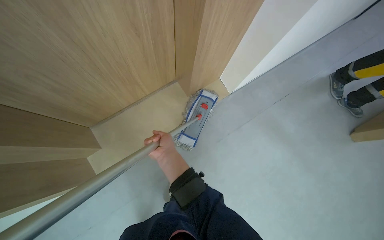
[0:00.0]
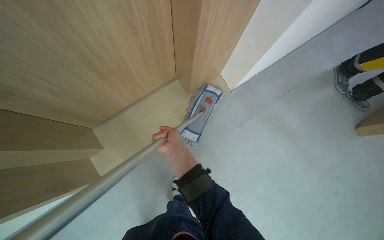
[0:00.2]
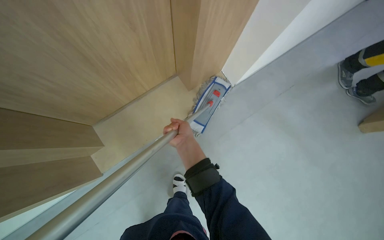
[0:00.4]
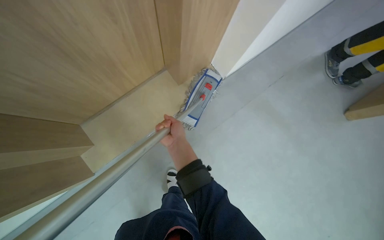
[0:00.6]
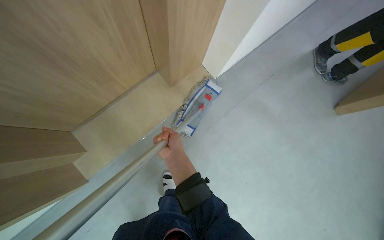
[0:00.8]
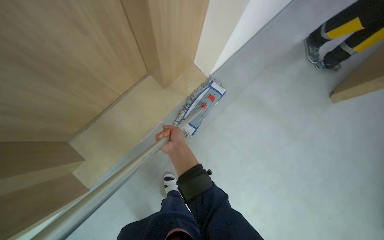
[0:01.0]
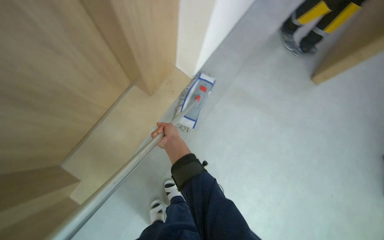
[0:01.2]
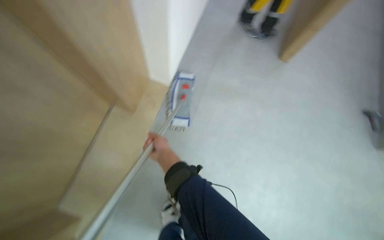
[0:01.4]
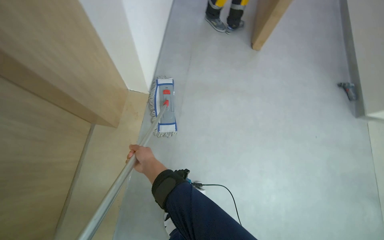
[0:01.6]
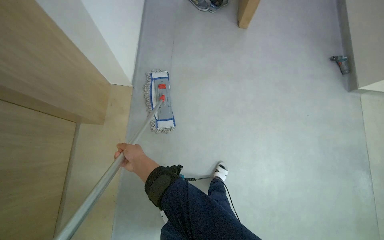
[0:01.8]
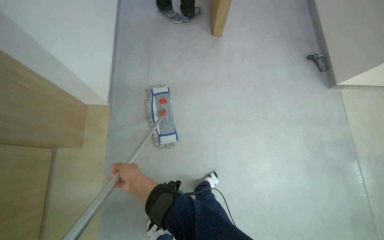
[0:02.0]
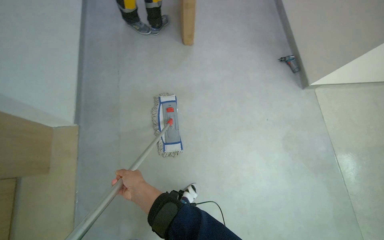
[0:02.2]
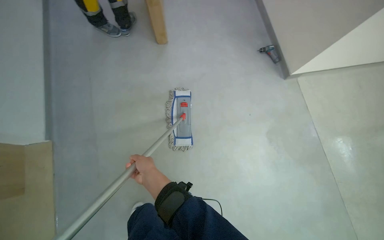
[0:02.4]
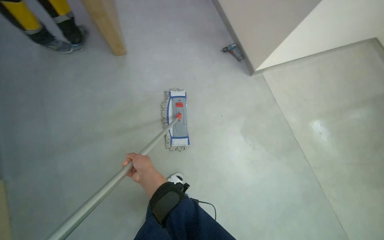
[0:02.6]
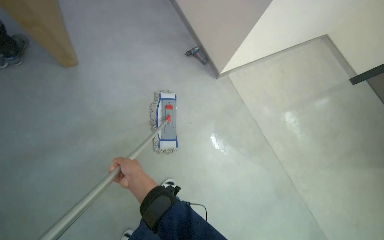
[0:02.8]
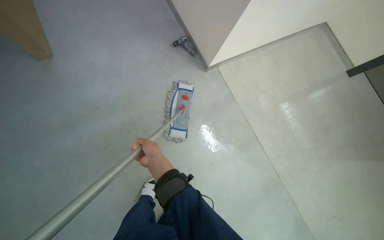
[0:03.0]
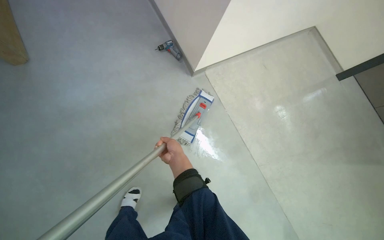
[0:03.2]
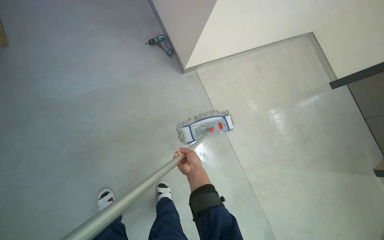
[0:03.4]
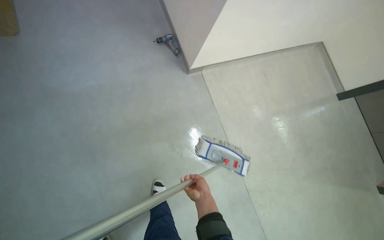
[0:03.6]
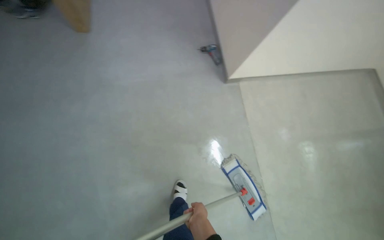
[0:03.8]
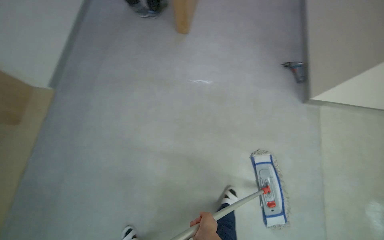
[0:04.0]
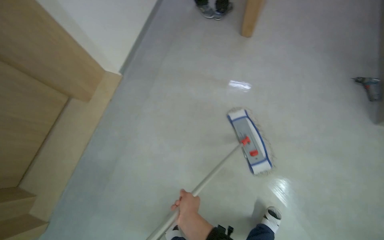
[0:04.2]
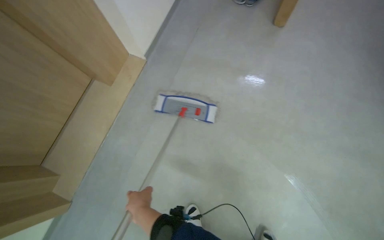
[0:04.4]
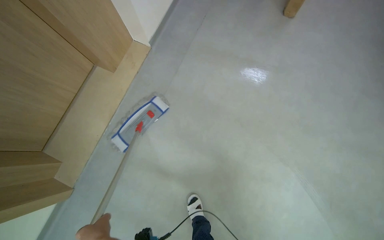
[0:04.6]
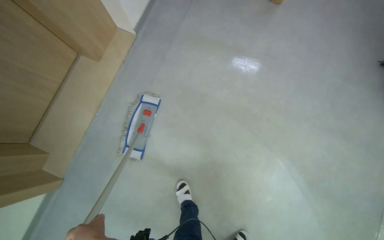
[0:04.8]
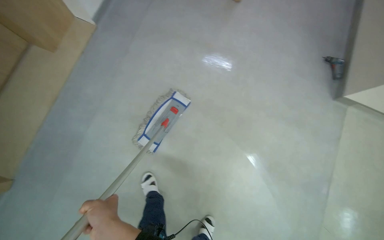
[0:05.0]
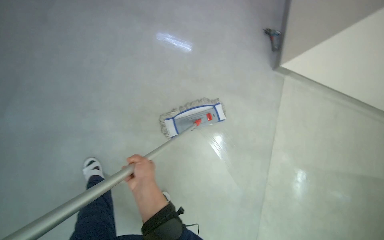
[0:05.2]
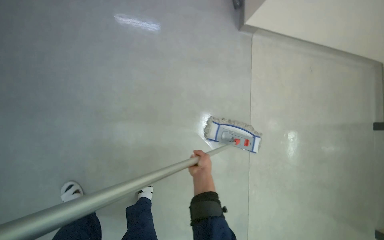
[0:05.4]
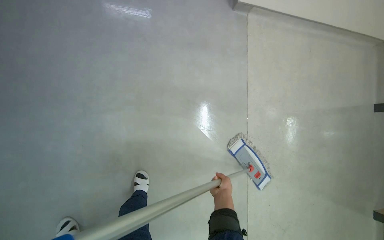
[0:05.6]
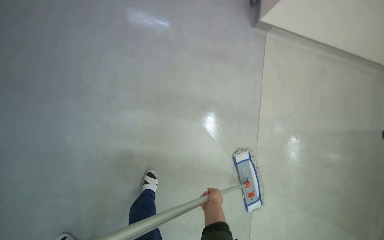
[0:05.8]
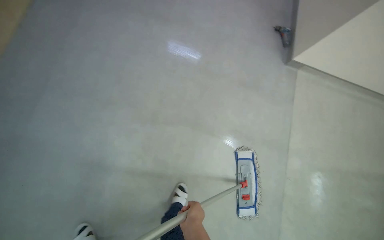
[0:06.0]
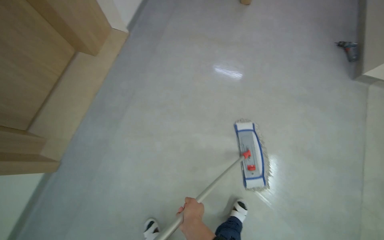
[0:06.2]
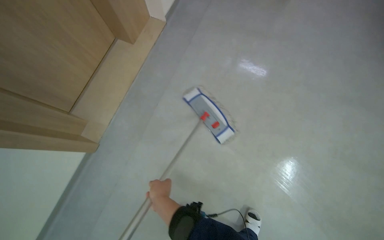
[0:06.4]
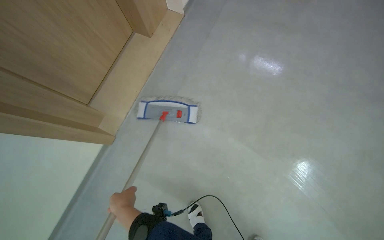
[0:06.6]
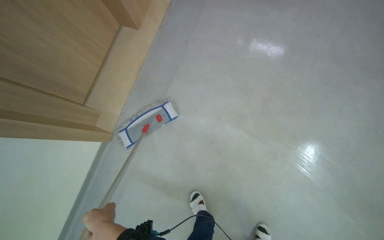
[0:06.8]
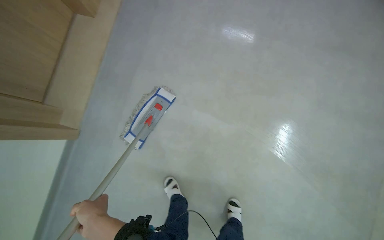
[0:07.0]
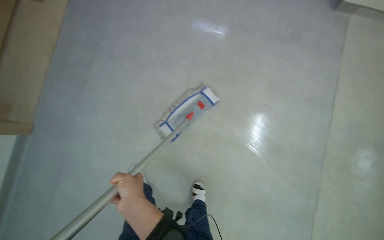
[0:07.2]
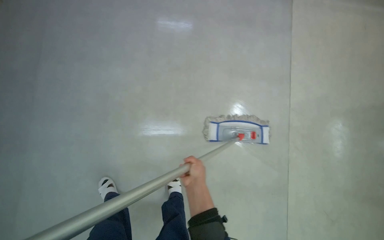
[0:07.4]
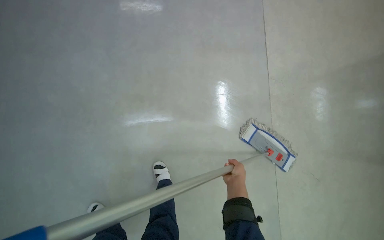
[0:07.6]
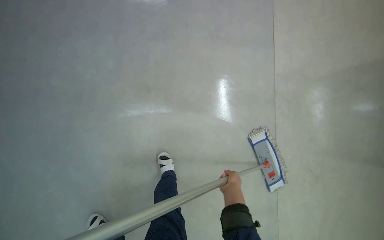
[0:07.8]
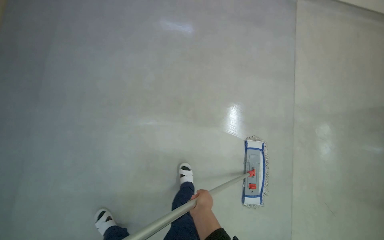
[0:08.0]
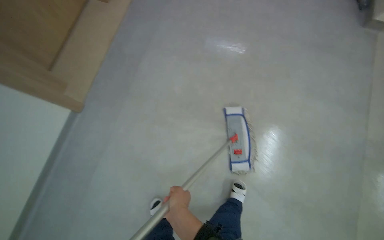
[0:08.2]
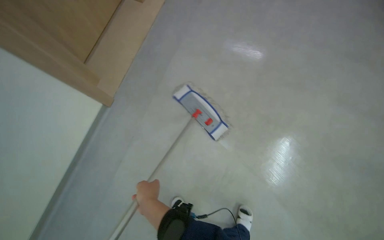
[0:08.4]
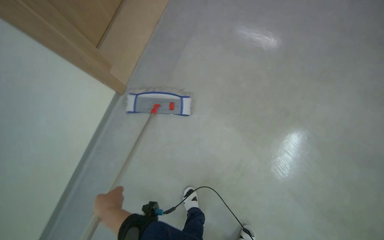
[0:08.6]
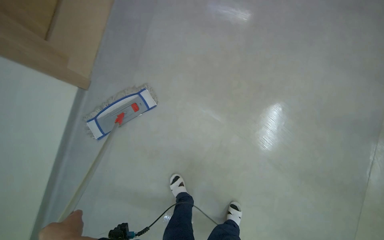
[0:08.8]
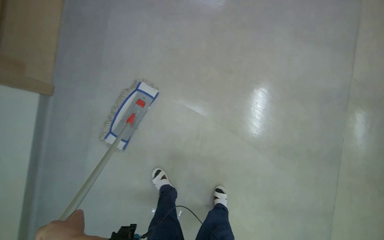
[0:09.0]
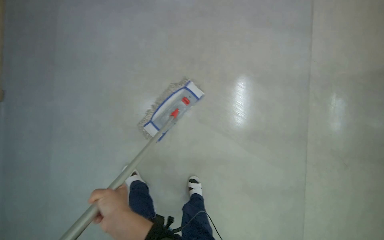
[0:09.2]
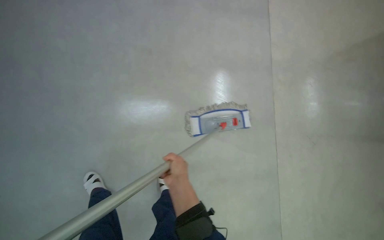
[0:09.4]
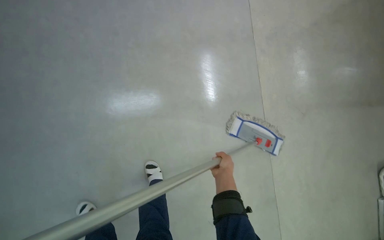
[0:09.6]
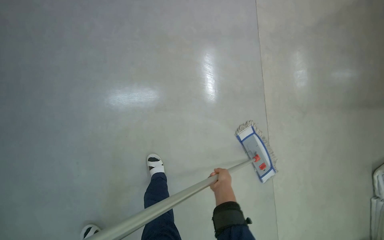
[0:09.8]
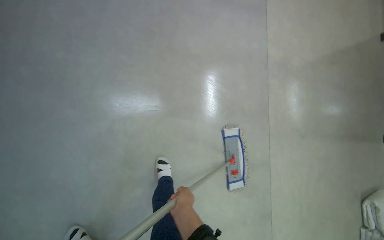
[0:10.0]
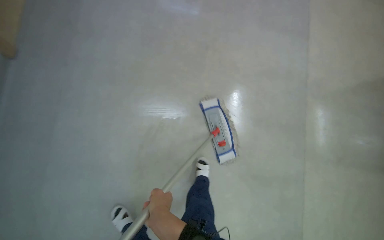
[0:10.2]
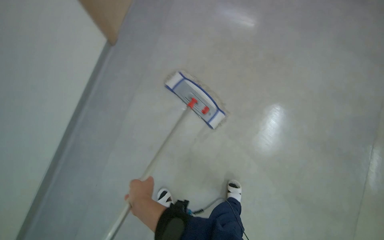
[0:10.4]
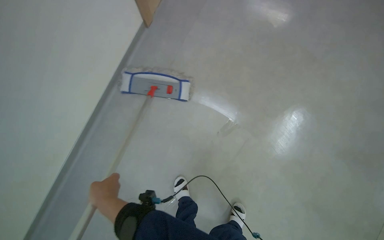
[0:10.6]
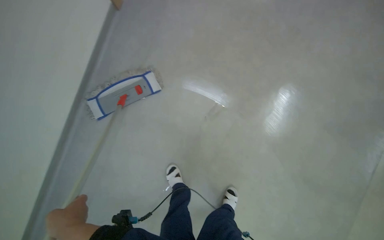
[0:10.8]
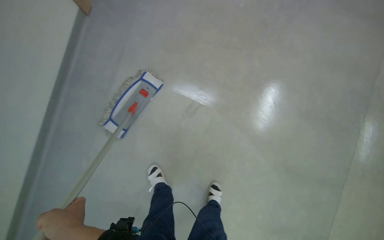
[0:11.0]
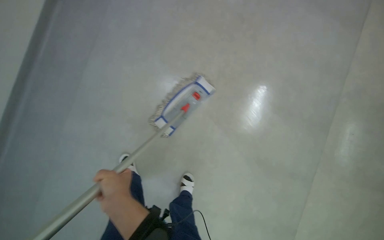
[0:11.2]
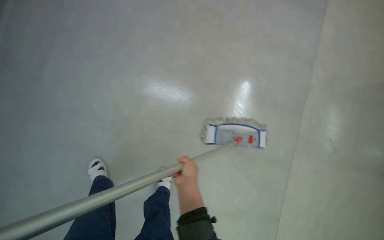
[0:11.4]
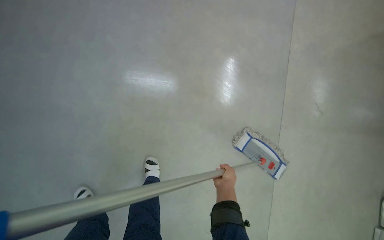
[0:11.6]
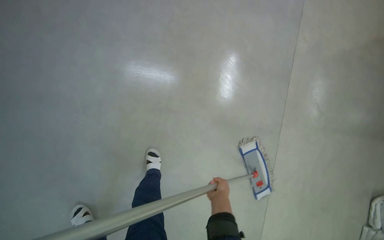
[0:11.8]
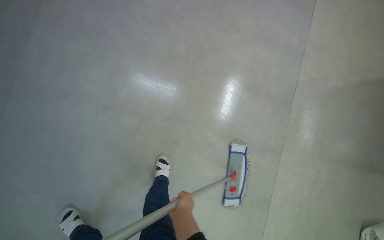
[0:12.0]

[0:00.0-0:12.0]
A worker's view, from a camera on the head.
Job: mopping floor.
The whole recording: Mopping hallway floor. The worker mops the hallway floor with a flat mop, periodically dipping and wringing it in a bucket.
0:00.0 to 0:01.6: The wearer looks about 50 degrees further to the right.
0:01.6 to 0:03.0: The head travels approximately 70 cm. The wearer's head swings some 40 degrees to the right.
0:07.6 to 0:09.0: The view swings approximately 30 degrees to the left. The camera pitches downward, by some 15 degrees.
0:10.4 to 0:12.0: The head turns to the right by roughly 15 degrees. The right hand heads down the picture, covering some 30 cm, and moves approximately 70 cm to the right and comes back.

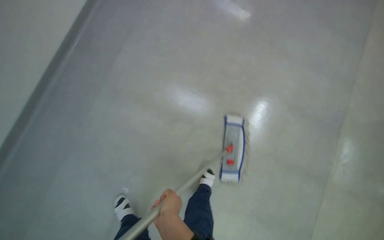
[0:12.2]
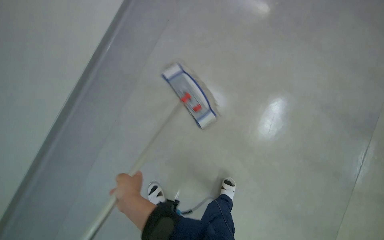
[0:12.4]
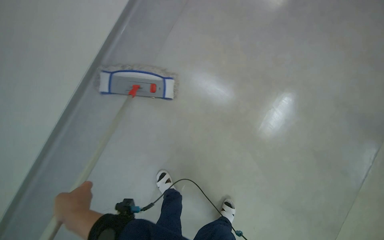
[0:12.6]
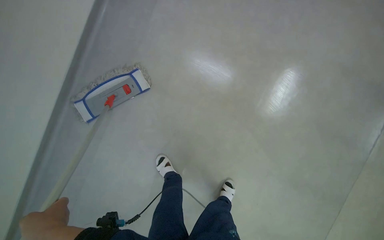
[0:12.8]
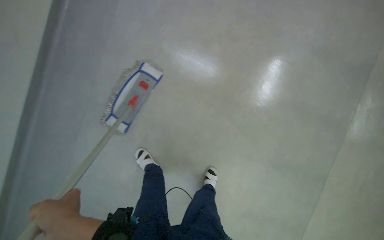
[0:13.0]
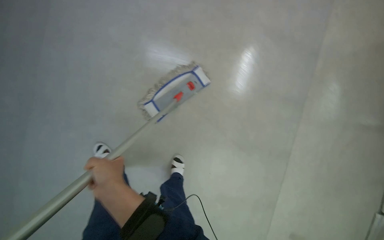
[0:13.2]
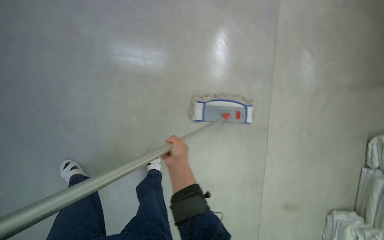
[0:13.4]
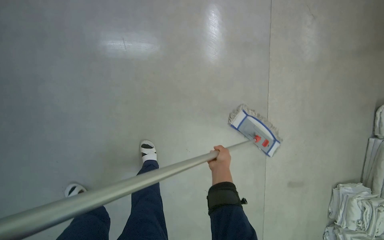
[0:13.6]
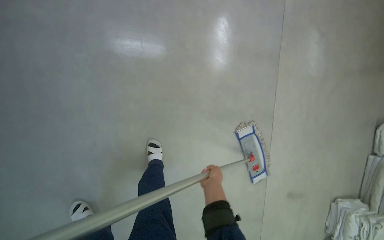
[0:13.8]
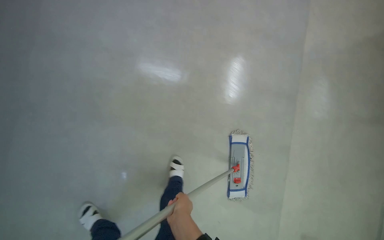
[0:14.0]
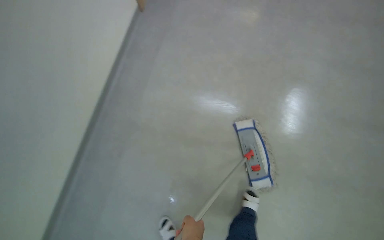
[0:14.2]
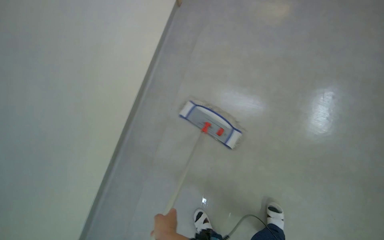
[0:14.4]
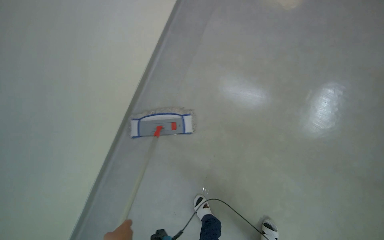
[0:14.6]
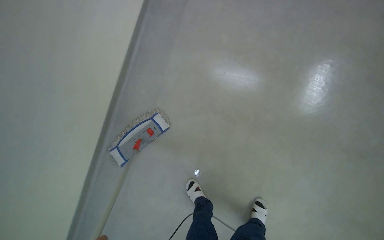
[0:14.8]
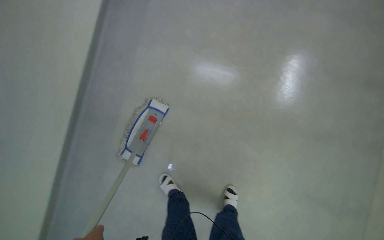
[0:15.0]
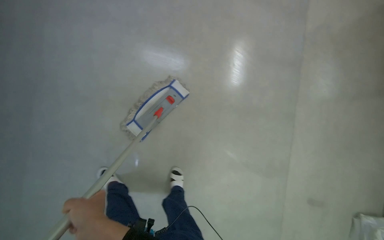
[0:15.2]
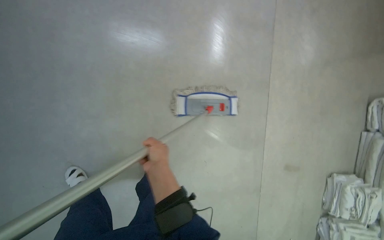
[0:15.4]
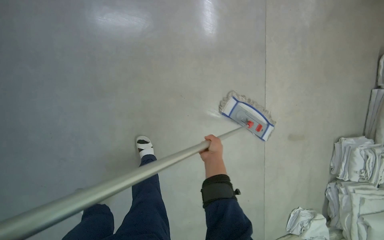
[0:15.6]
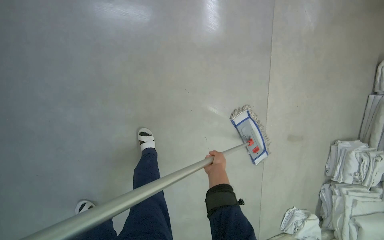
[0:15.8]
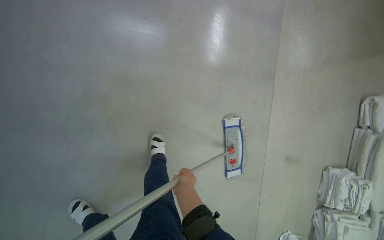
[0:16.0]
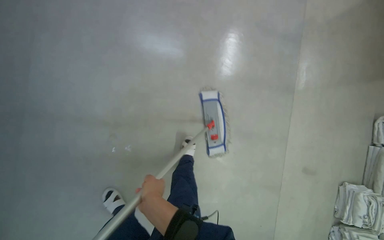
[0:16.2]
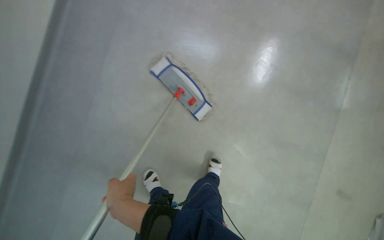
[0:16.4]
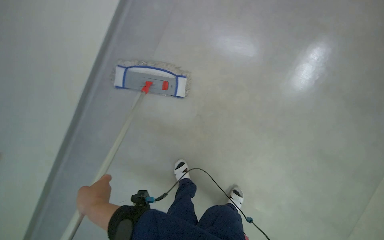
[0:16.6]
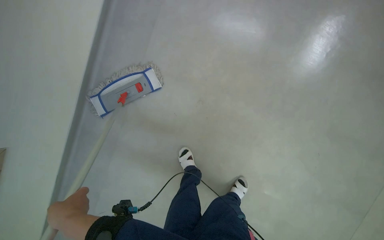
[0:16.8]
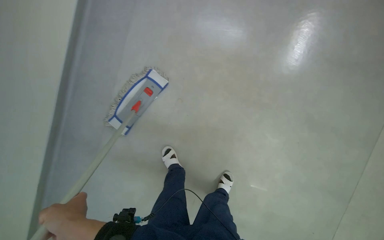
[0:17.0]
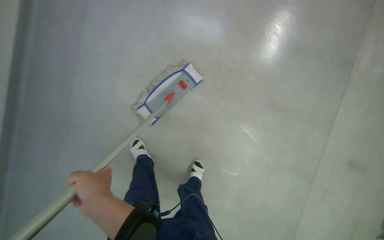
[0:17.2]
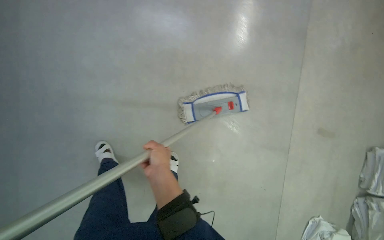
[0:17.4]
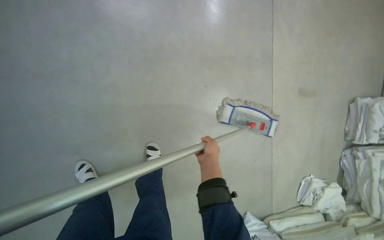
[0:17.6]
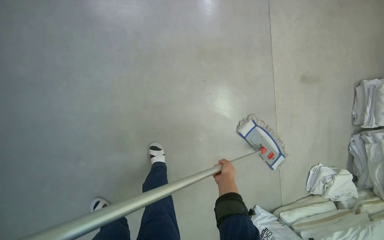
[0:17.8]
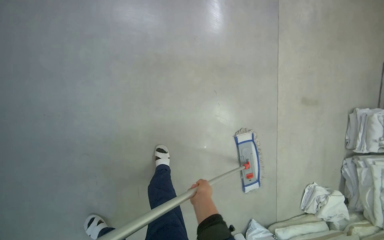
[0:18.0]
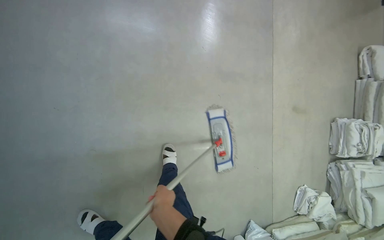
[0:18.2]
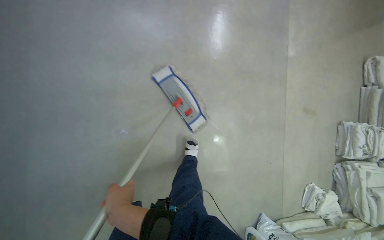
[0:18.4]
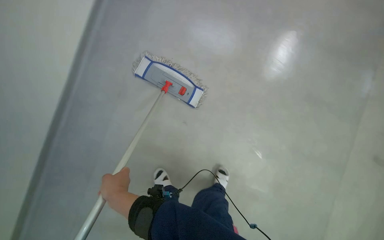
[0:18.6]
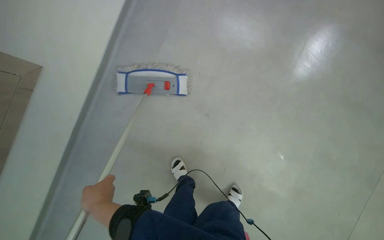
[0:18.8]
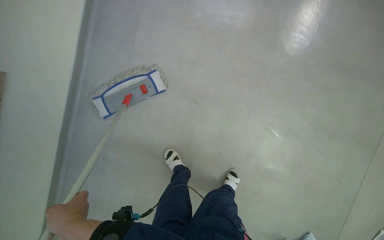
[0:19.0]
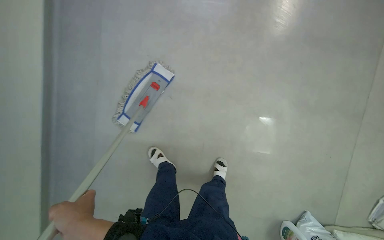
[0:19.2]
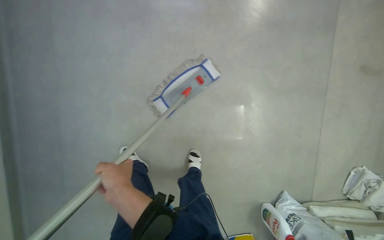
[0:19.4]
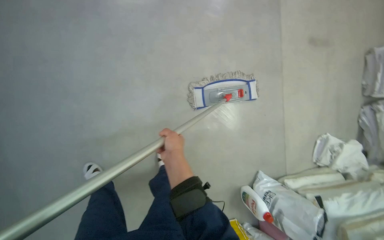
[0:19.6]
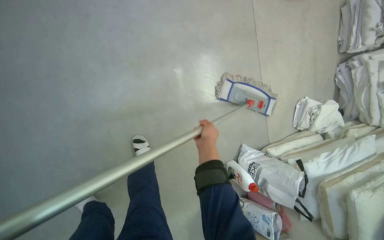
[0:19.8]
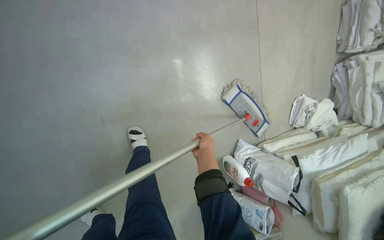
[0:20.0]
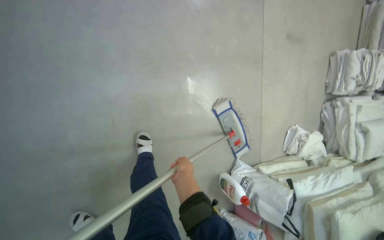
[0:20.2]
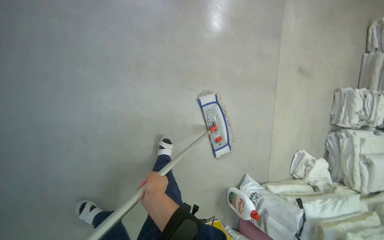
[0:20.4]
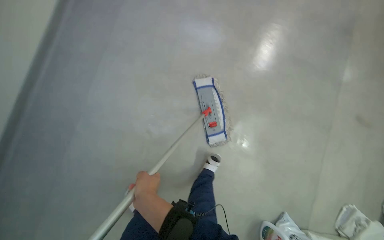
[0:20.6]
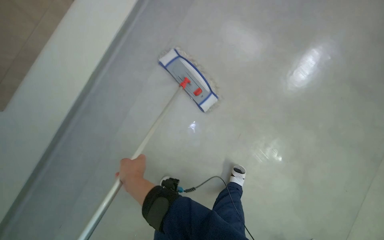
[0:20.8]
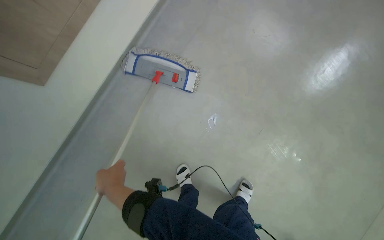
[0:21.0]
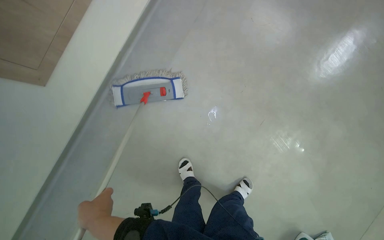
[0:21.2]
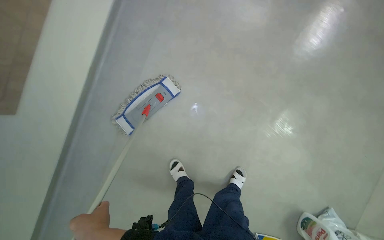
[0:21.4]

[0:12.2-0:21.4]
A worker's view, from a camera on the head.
Job: mopping floor.
The whole recording: Mopping hallway floor. The worker mops the hallway floor with a flat mop, periodically dipping and wringing it in a bucket.
0:18.4 to 0:19.8: The camera travels about 80 cm. The camera pitches downward, by about 10 degrees. The scene turns roughly 35 degrees counterclockwise in the picture.
0:19.8 to 0:21.4: The camera pitches upward, by about 15 degrees.
